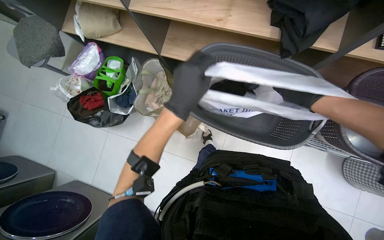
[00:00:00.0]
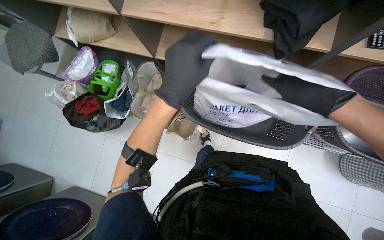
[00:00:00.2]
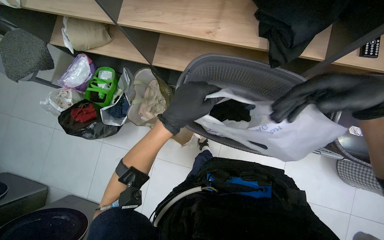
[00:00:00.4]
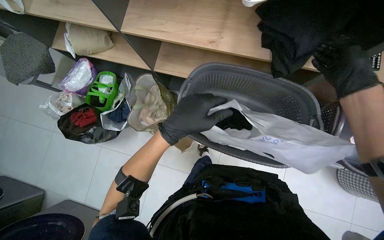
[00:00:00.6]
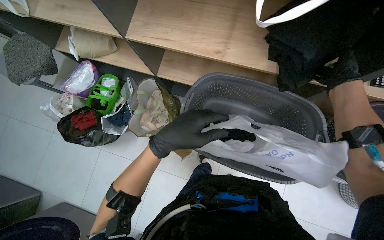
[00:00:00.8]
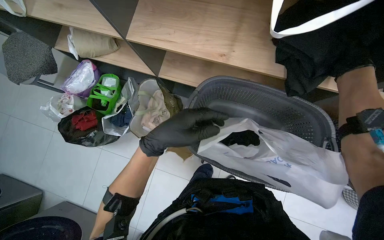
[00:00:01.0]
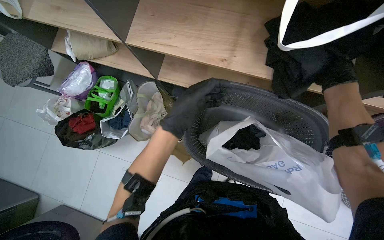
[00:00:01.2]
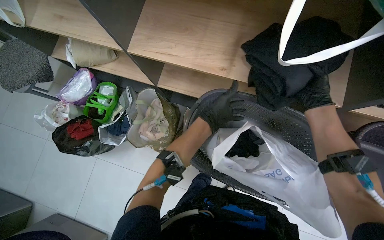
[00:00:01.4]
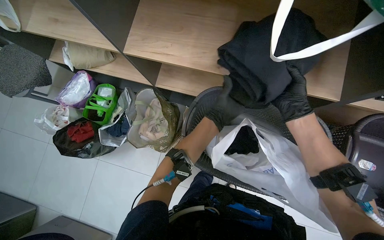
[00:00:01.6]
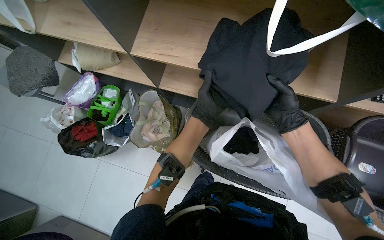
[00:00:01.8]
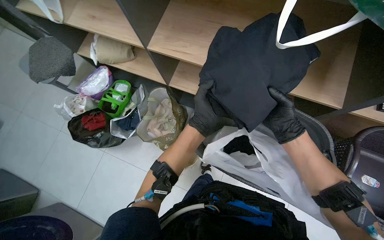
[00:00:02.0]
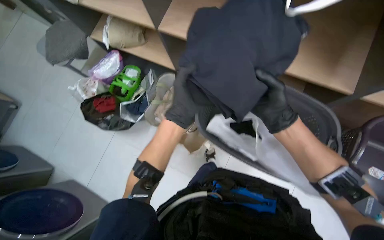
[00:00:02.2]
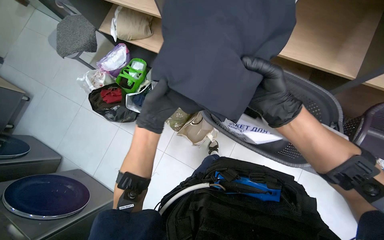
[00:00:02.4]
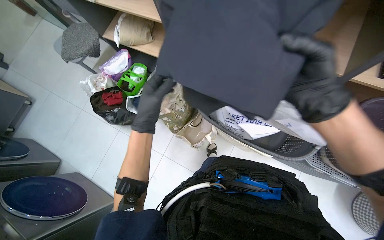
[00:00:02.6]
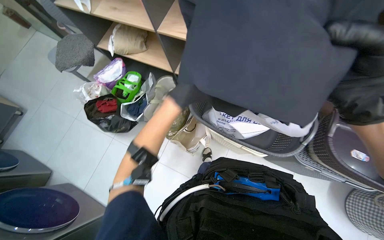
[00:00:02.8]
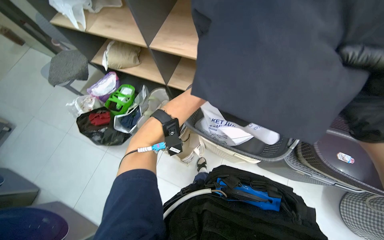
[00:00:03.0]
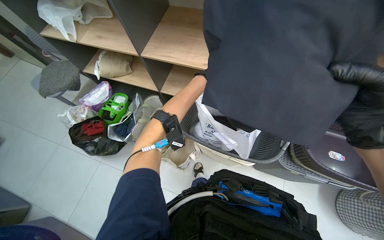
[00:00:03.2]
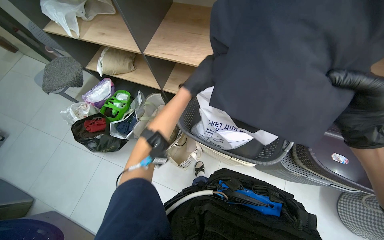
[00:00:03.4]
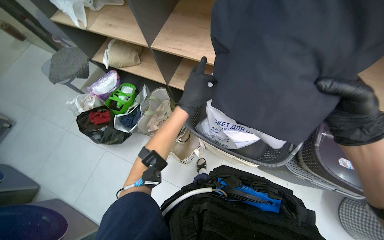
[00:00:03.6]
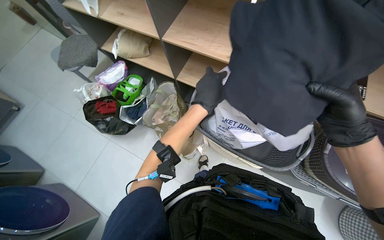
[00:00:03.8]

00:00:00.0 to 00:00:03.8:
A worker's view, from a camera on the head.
Job: managing laundry.
The whole recording: Sorting laundry into basket. The worker sorts various garments and items from one basket into another.
00:00:01.2 to 00:00:02.6: The right hand shifts about 40 cm to the left, down the picture and nearer to the camera. The left hand travels to the left by roughly 10 cm.
00:00:02.6 to 00:00:03.8: The left hand shifts some 20 cm to the right.

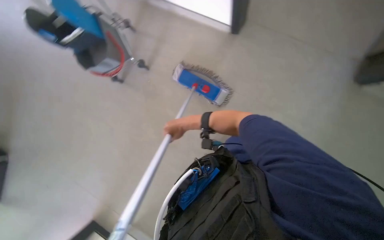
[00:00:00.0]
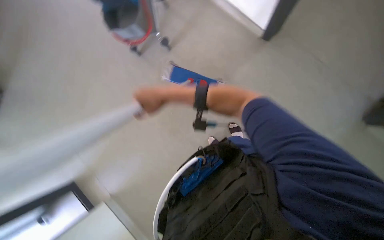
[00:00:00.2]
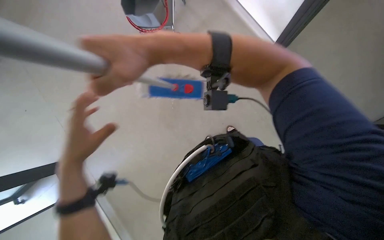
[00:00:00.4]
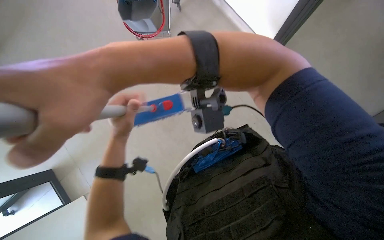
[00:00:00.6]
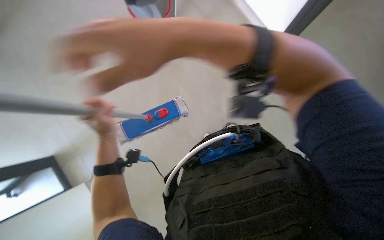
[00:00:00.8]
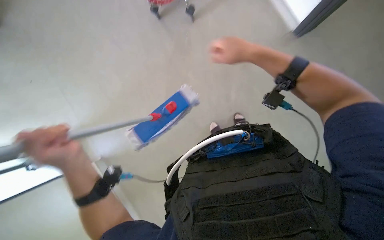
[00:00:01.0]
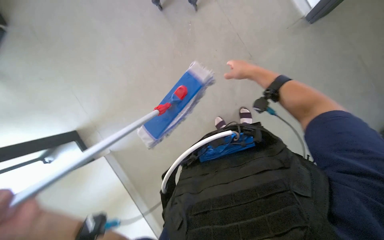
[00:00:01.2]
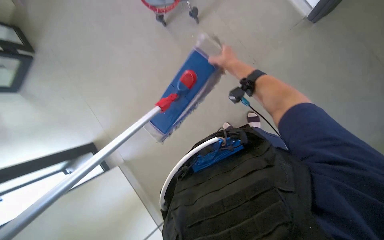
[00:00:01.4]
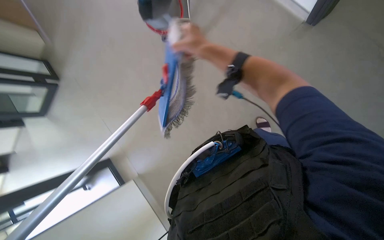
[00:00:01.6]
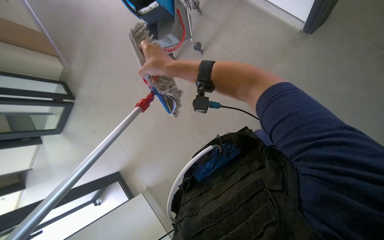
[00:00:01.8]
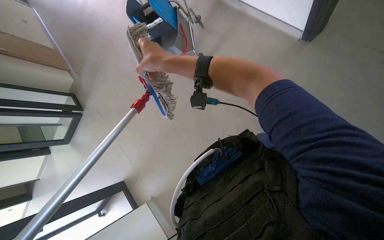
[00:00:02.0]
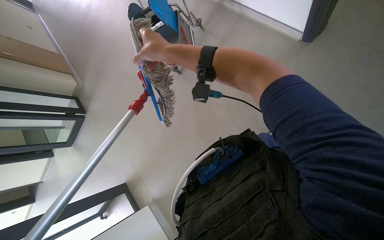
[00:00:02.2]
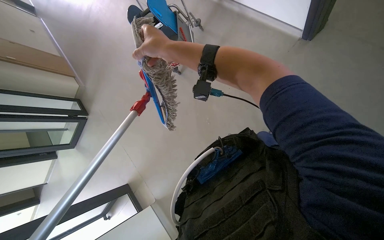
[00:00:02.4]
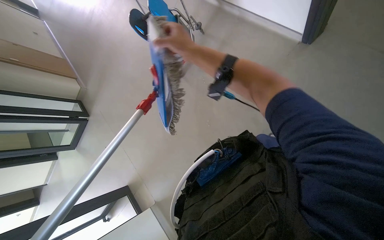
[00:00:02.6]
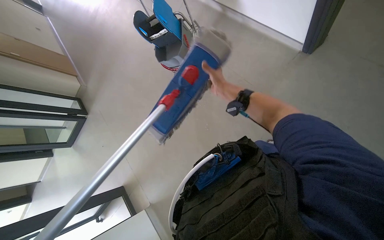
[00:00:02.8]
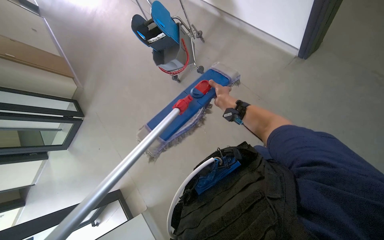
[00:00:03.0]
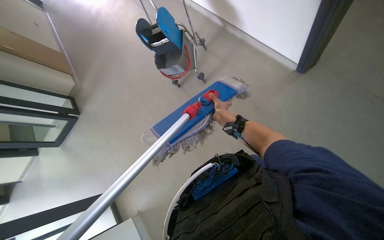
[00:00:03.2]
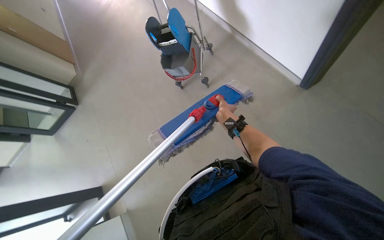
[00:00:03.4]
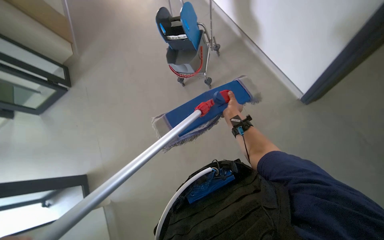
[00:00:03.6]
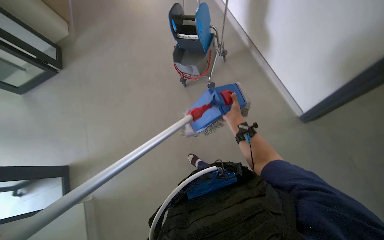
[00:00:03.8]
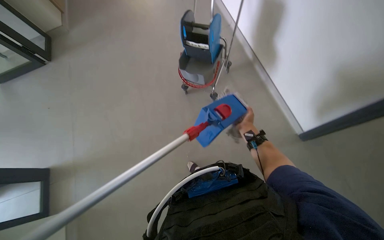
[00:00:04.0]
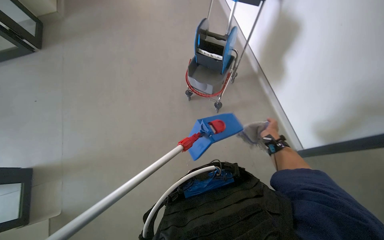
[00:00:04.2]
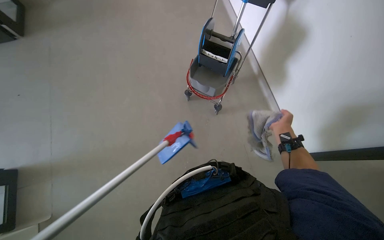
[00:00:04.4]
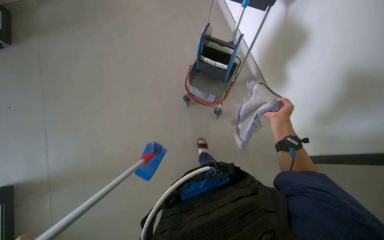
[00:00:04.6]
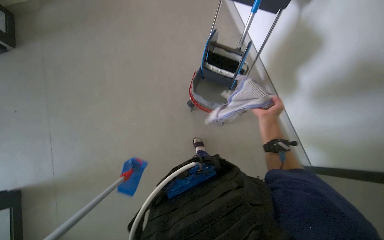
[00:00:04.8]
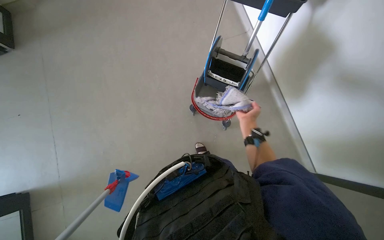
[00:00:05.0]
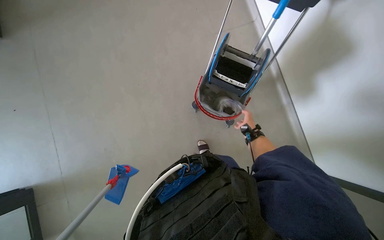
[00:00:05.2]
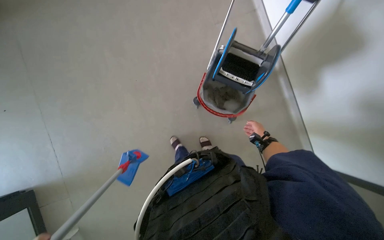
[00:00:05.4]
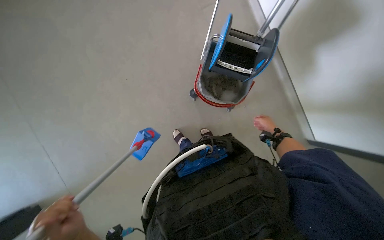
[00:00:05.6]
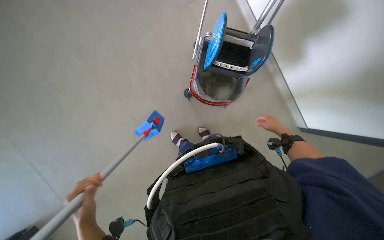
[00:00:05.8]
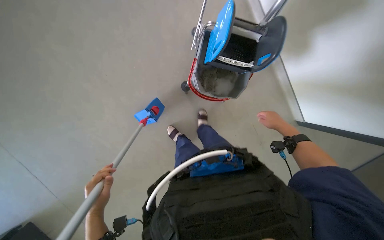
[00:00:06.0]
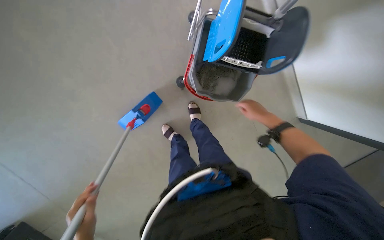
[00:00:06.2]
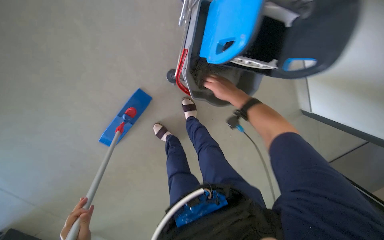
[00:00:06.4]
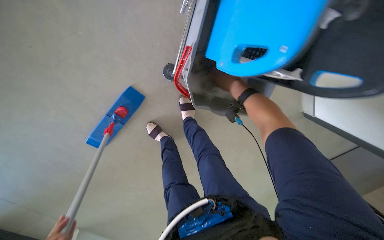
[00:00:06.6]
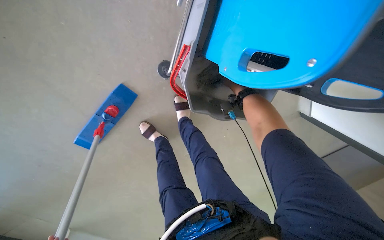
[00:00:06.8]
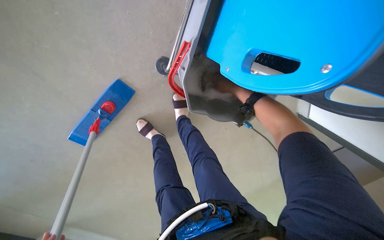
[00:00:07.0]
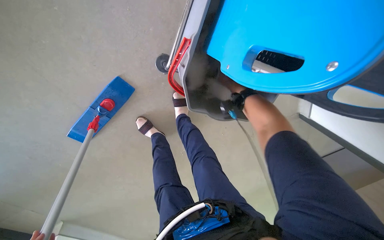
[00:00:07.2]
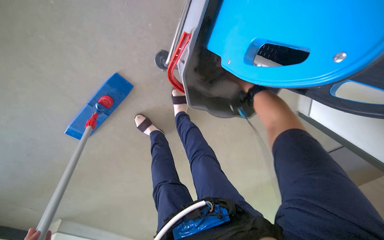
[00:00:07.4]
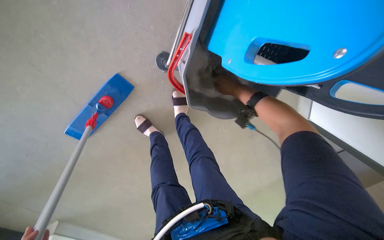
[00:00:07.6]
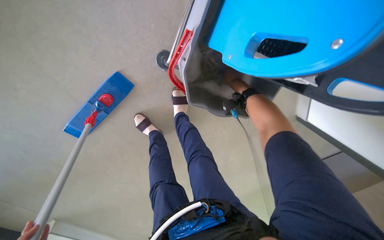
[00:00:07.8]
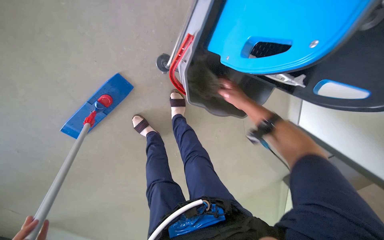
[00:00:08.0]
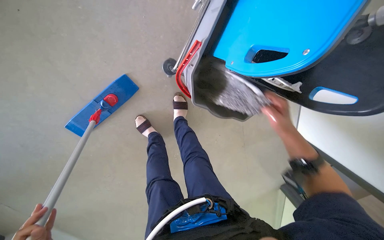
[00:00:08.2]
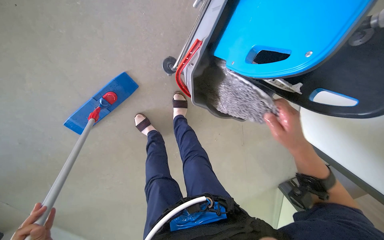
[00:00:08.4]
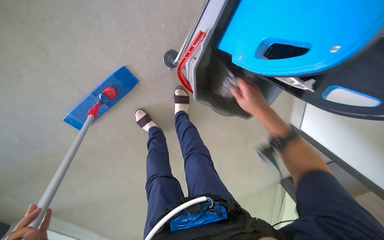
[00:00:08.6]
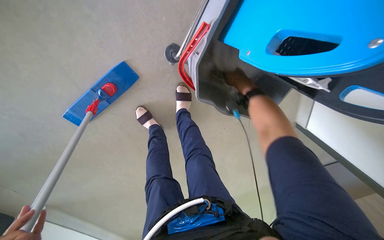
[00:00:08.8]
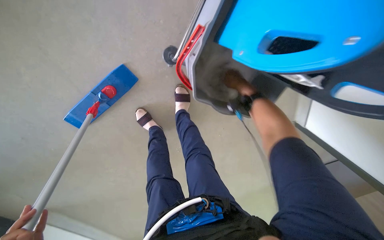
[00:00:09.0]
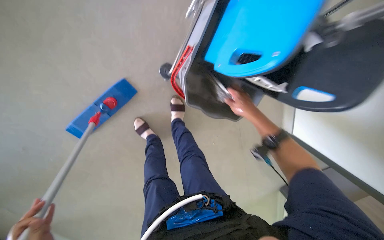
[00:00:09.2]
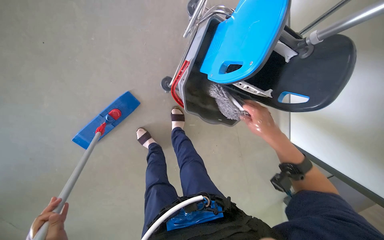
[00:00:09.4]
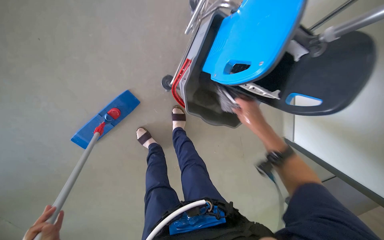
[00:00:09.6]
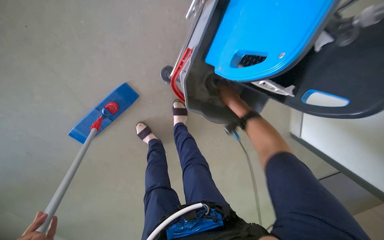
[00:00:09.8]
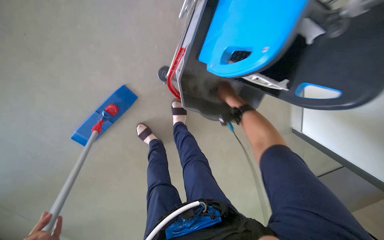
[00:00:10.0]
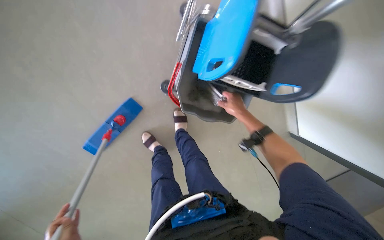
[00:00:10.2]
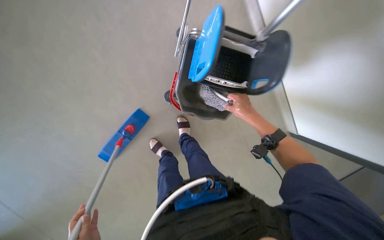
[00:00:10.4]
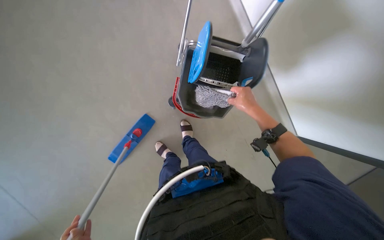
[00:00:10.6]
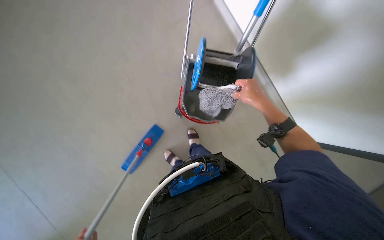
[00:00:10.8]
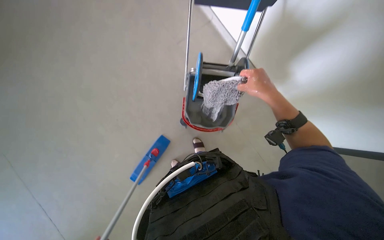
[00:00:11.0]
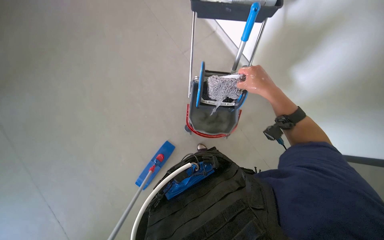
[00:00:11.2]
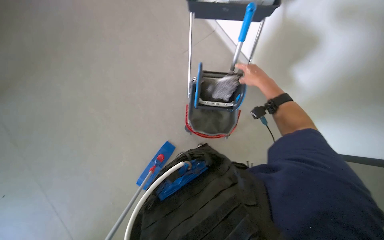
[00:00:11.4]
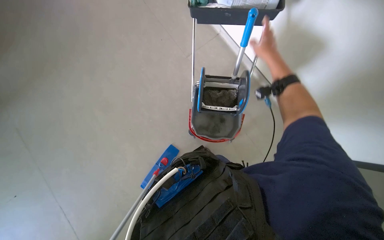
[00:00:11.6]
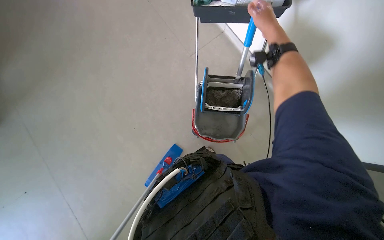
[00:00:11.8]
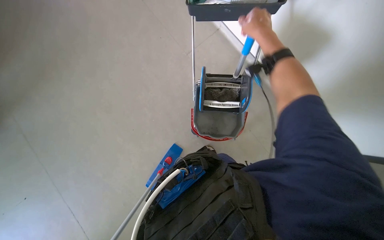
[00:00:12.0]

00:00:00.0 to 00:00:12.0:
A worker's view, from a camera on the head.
Job: preparing cleaning supplies.
The whole recording: Rinsing and wringing mop head. The worker removes the mop head from the handle, rinses and wrings it in the bucket.
00:00:00.0 to 00:00:01.6: The wearer looks approximately 25 degrees further to the left.
00:00:01.6 to 00:00:03.0: The camera pitches upward, by some 10 degrees. The right hand travels farther from the camera and to the right by roughly 15 cm.
00:00:03.0 to 00:00:04.4: The camera travels to the left, roughly 50 cm. The camera is aimed approximately 20 degrees further to the right. The scene rotates clockwise by about 35 degrees.
00:00:04.4 to 00:00:06.0: The wearer moves about 60 cm. The wearer looks roughly 20 degrees further downward.
00:00:06.0 to 00:00:07.6: The camera travels roughly 40 cm. The view tilts roughly 20 degrees downward.
00:00:07.6 to 00:00:09.0: The right hand goes down the picture and returns, about 20 cm each way.
00:00:09.0 to 00:00:10.4: The view tips upward by roughly 20 degrees. The right hand goes nearer and farther, roughly 15 cm each way, reversing 2 times.
00:00:10.4 to 00:00:12.0: The view swings approximately 20 degrees to the left. The view tips upward by roughly 20 degrees.

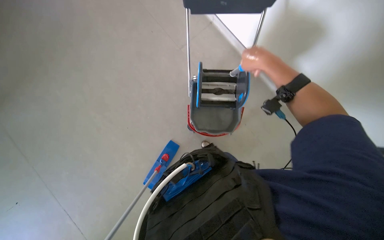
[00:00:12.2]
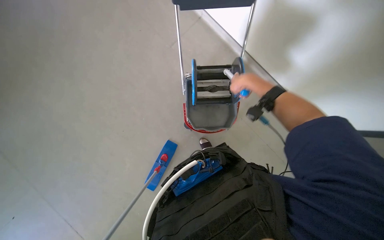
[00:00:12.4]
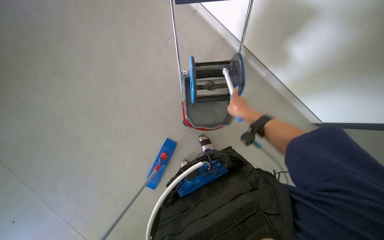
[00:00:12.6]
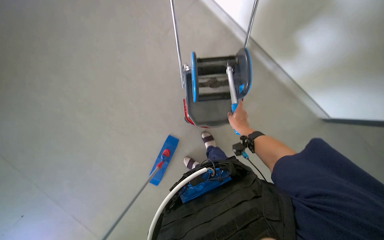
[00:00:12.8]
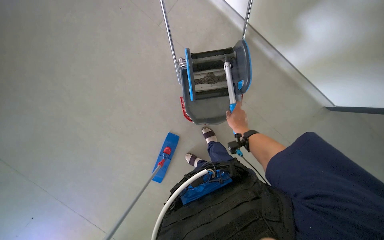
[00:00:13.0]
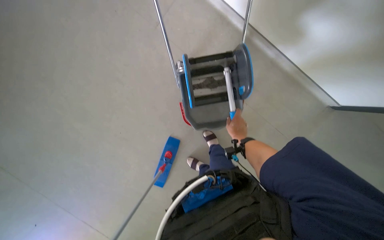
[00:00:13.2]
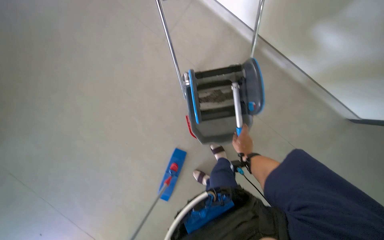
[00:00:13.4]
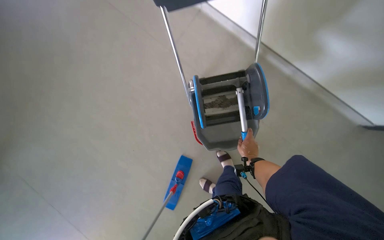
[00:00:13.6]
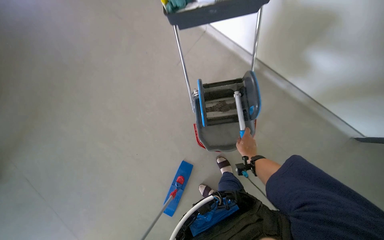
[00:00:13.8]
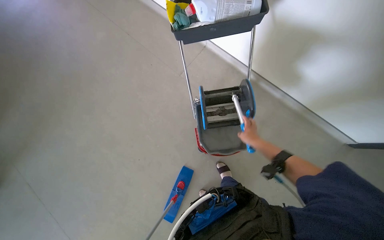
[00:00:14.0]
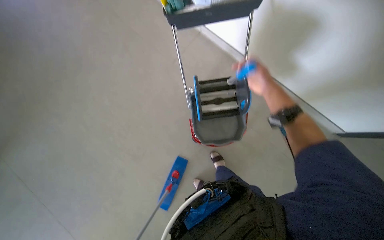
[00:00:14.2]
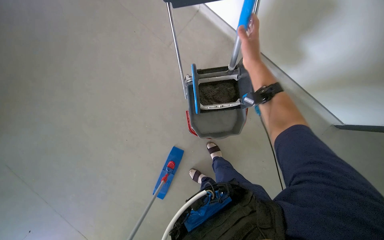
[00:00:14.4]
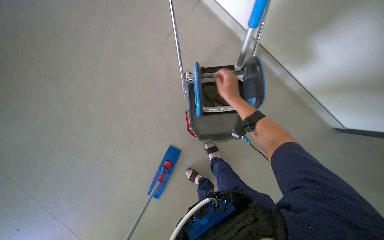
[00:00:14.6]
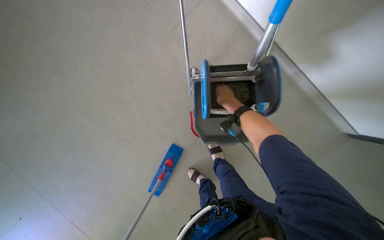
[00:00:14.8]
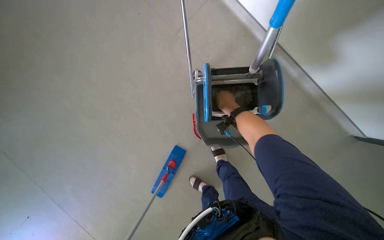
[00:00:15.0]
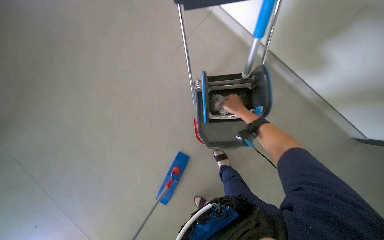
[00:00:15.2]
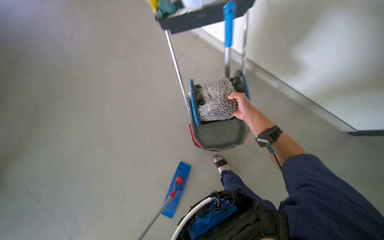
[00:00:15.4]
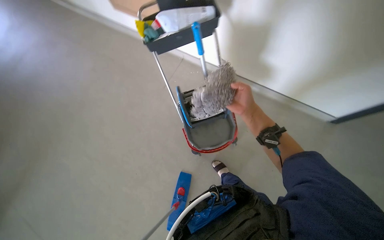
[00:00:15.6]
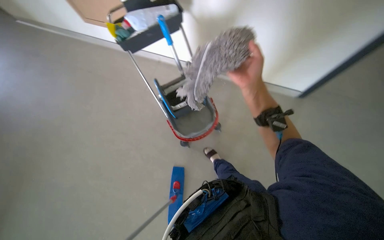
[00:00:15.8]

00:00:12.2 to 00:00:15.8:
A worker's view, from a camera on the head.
Job: preparing cleaning supplies.
The whole recording: Rinsing and wringing mop head. The worker removes the mop head from the handle, rinses and wrings it in the bucket.
00:00:12.2 to 00:00:14.0: The right hand is displaced down the picture and farther from the camera by some 20 cm.
